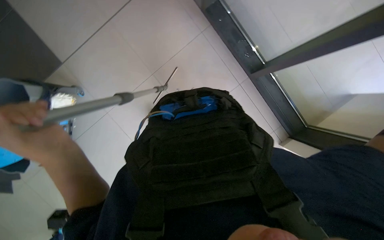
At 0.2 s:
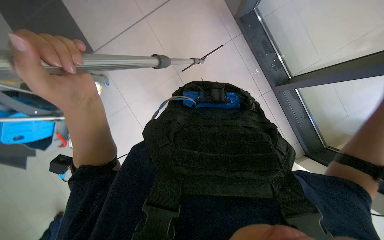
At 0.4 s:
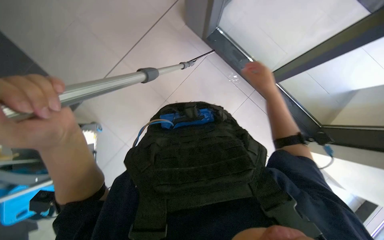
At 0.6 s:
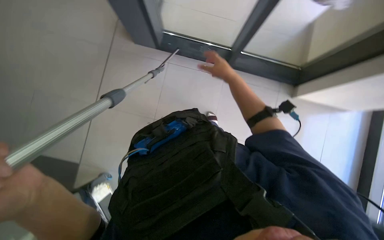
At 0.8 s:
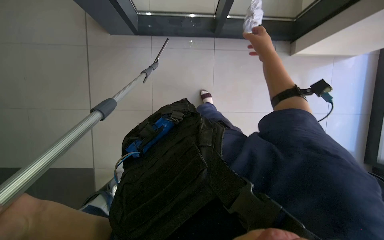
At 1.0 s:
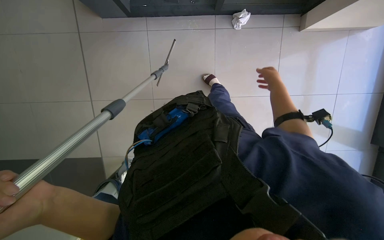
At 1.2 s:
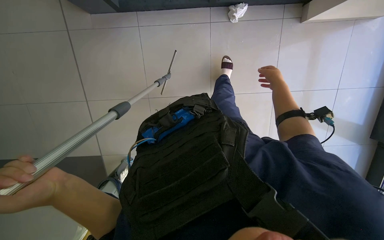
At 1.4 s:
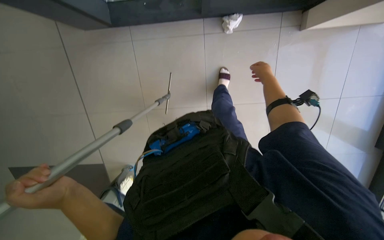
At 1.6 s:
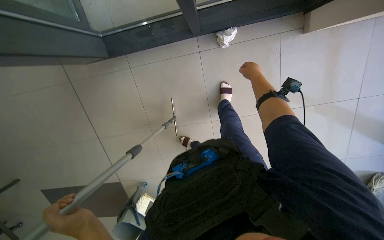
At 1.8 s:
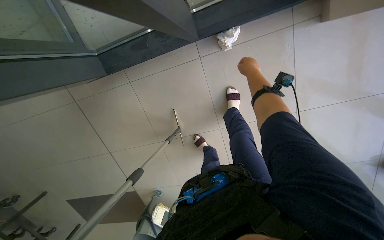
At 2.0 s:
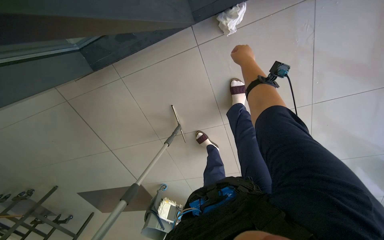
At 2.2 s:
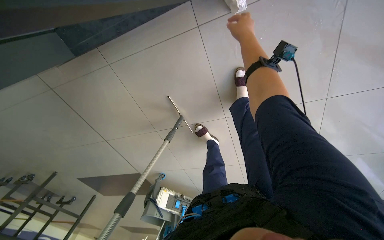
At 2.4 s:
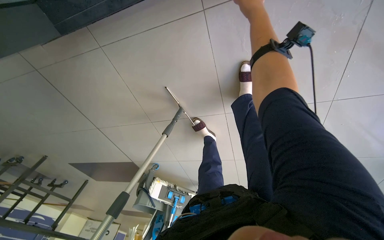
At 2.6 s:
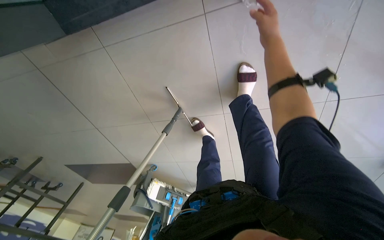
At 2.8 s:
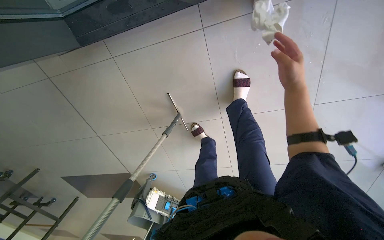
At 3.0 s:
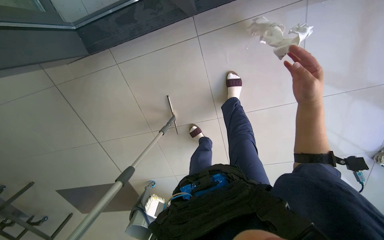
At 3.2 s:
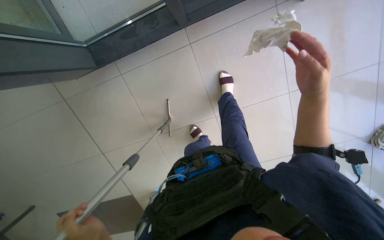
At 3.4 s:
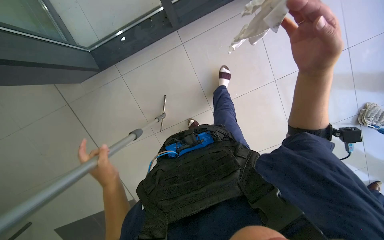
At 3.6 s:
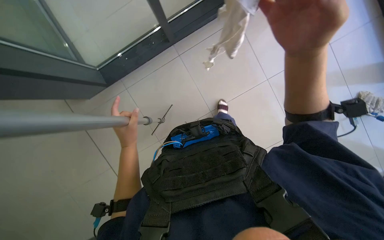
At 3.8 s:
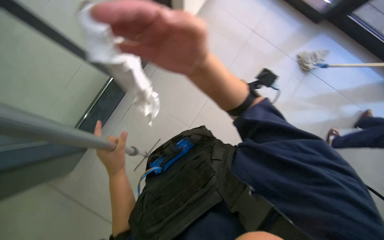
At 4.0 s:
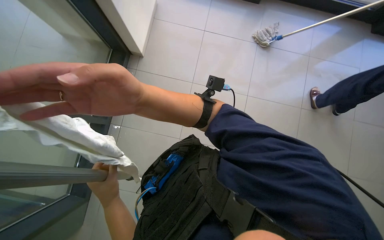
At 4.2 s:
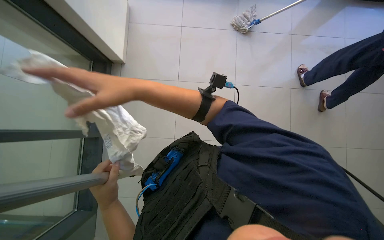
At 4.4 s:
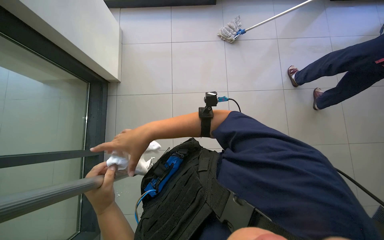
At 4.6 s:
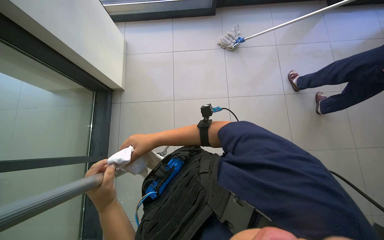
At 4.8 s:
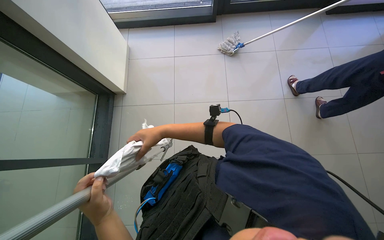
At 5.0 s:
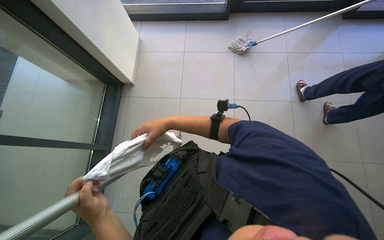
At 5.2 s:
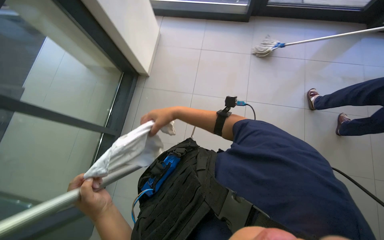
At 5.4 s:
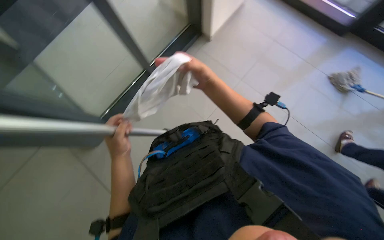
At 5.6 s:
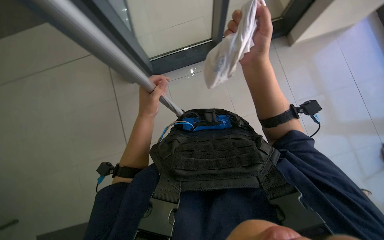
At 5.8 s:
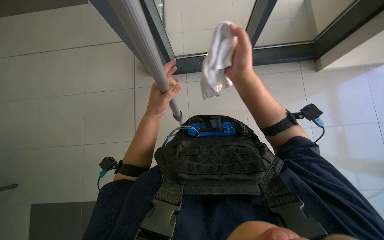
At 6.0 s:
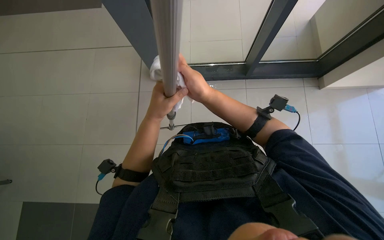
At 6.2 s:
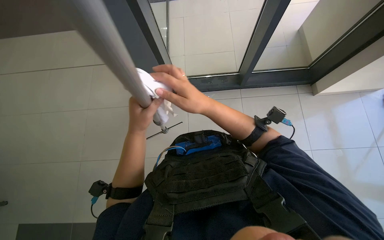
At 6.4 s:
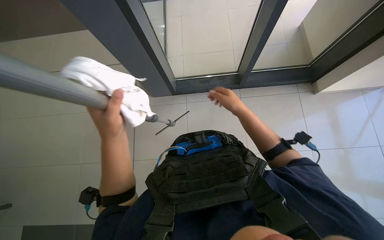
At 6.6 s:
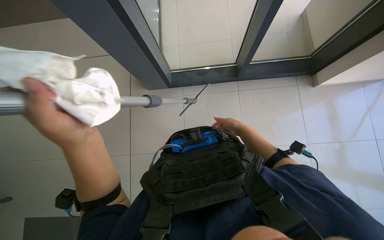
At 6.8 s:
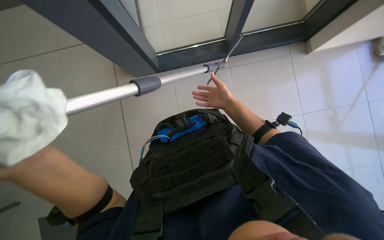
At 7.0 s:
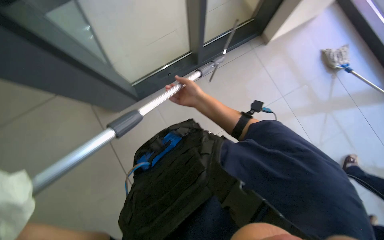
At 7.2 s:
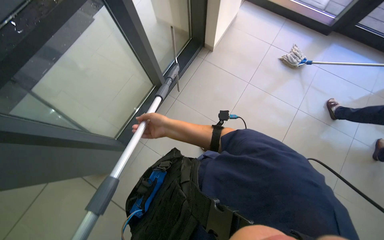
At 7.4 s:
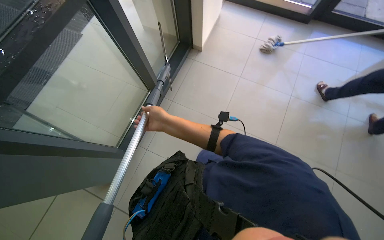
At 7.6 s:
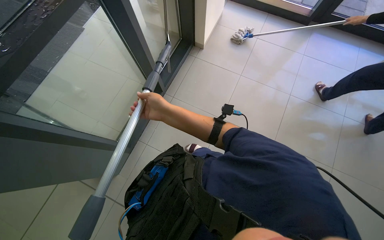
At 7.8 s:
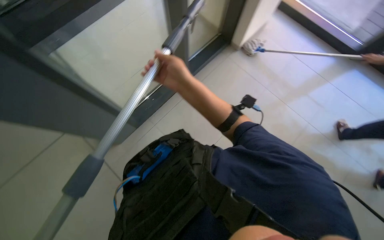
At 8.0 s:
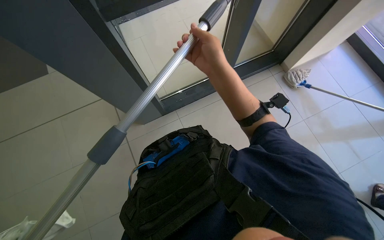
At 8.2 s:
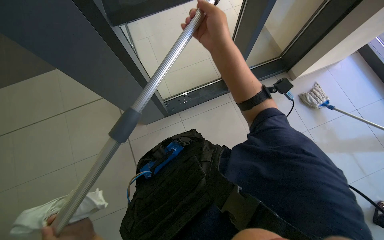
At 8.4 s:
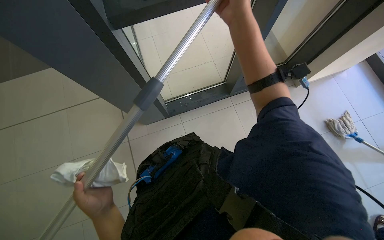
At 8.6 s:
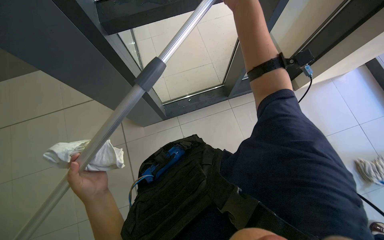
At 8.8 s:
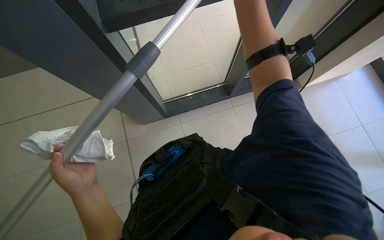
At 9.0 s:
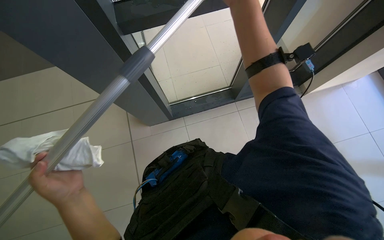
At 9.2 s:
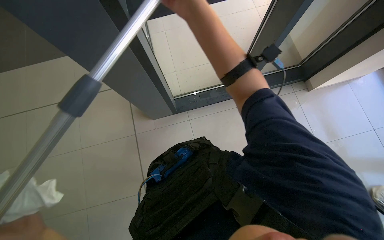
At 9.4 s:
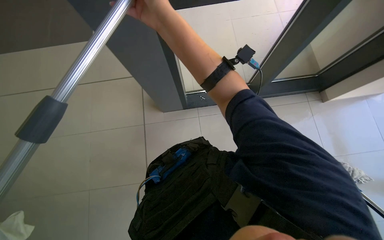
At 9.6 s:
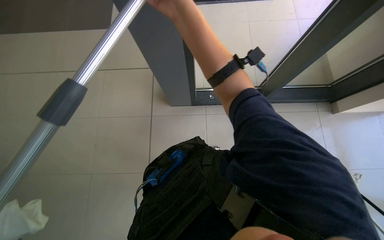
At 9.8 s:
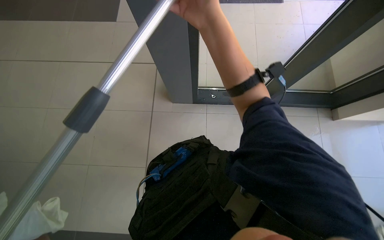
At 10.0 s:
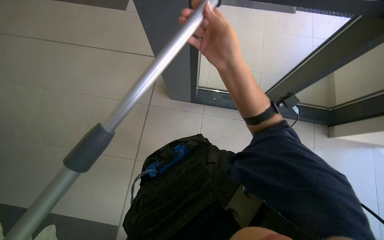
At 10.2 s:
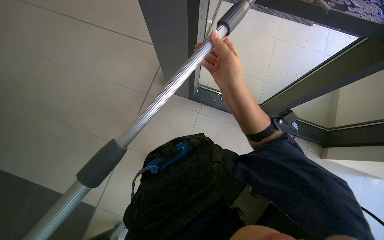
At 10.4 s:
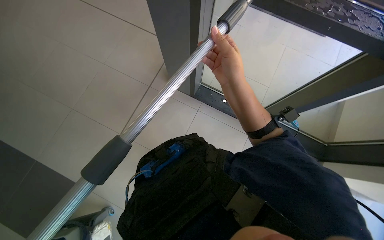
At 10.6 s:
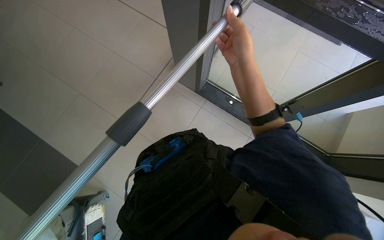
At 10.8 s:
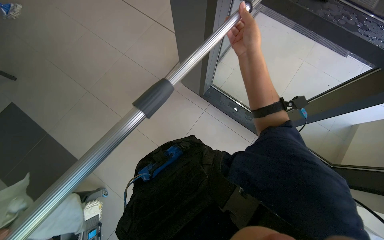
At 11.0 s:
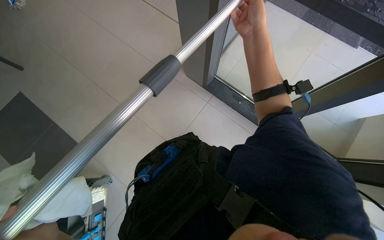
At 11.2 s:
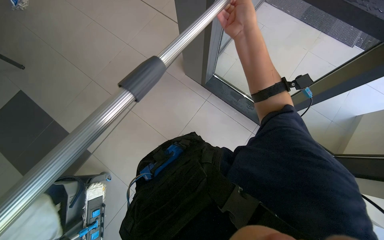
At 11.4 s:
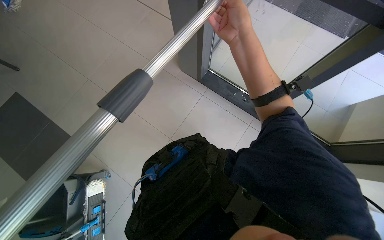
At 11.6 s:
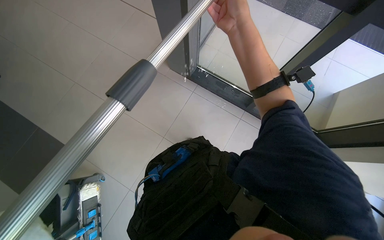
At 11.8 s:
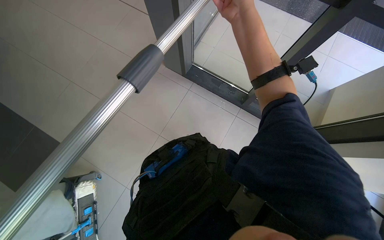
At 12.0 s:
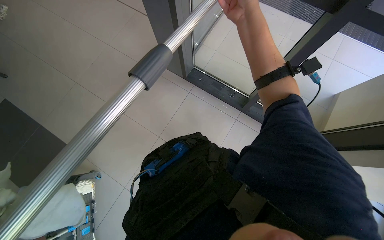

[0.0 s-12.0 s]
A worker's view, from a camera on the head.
Job: cleaning windows.
The whole recording: Cleaning glass panels. The worker cleans the glass panels with a long pole tool and then wipes them with a cloth.
0.0 to 1.6 s: Everything in view rotates some 35 degrees counterclockwise.
1.6 to 3.0 s: The right hand moves to the right, roughly 10 cm.
6.0 to 7.6 s: The scene turns approximately 45 degrees counterclockwise in the picture.
7.6 to 9.0 s: The view tips upward by some 25 degrees.

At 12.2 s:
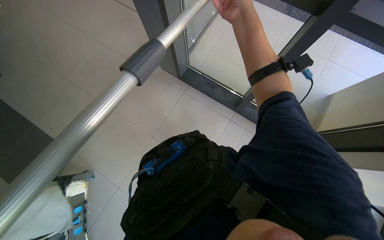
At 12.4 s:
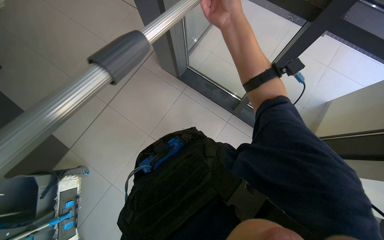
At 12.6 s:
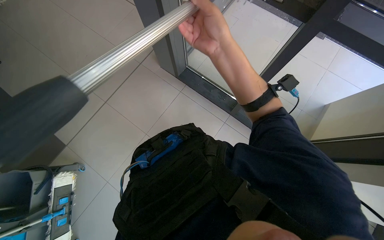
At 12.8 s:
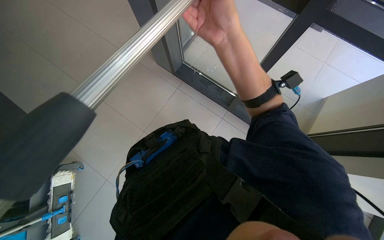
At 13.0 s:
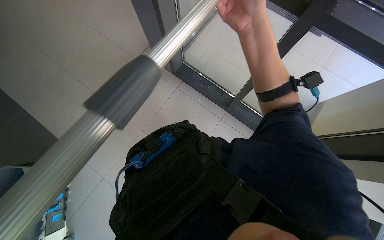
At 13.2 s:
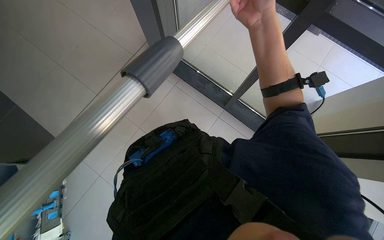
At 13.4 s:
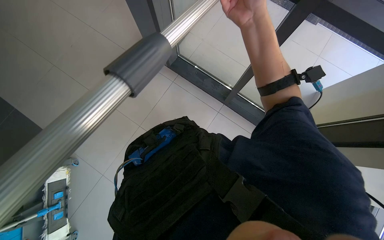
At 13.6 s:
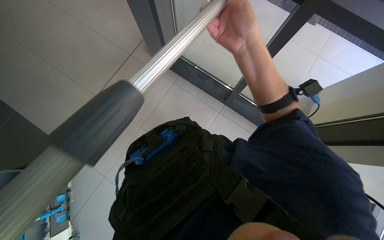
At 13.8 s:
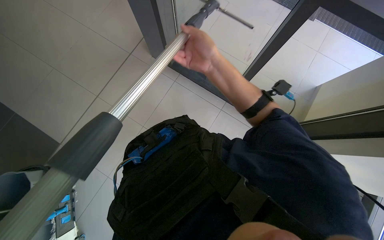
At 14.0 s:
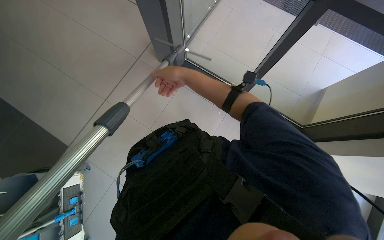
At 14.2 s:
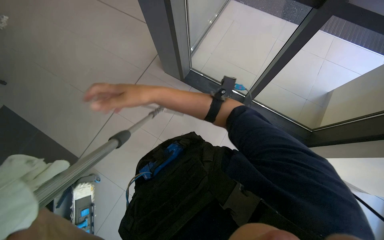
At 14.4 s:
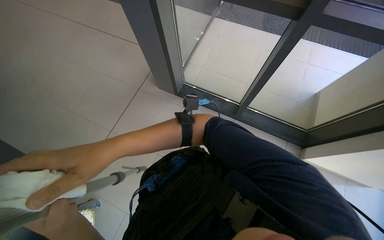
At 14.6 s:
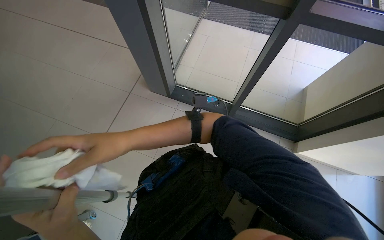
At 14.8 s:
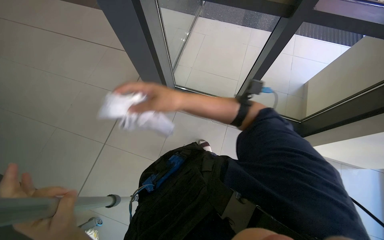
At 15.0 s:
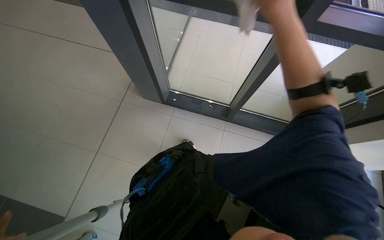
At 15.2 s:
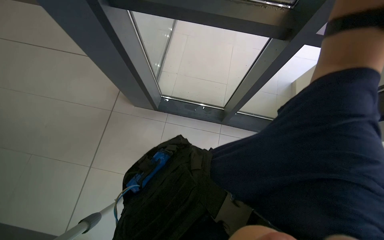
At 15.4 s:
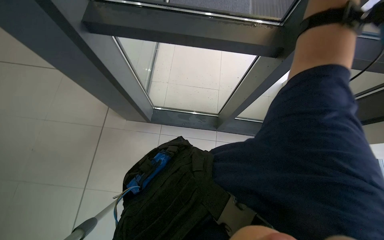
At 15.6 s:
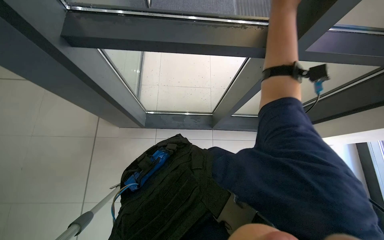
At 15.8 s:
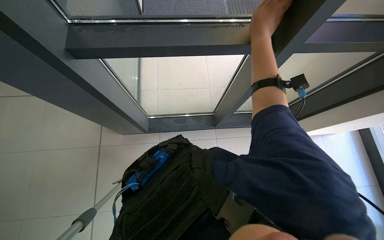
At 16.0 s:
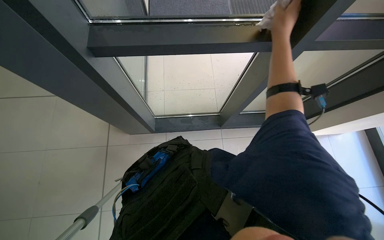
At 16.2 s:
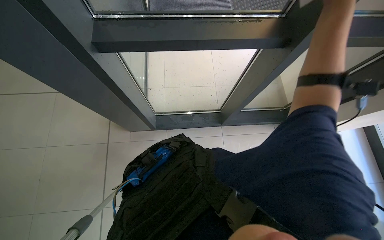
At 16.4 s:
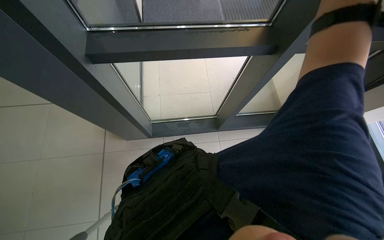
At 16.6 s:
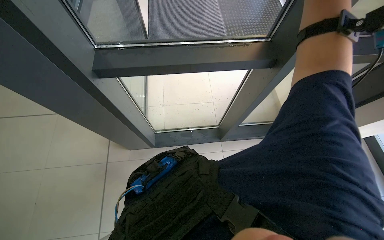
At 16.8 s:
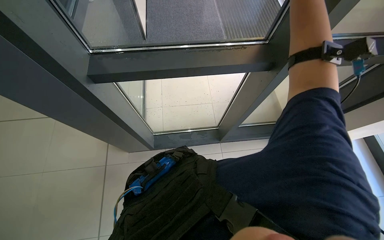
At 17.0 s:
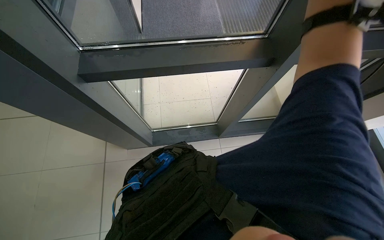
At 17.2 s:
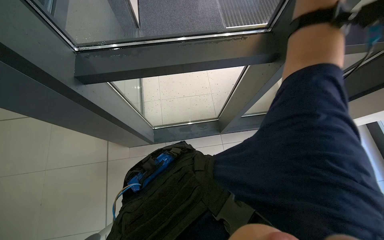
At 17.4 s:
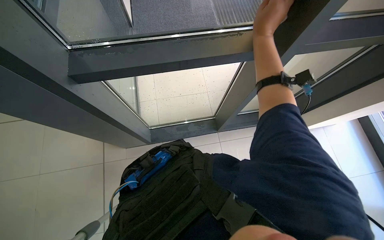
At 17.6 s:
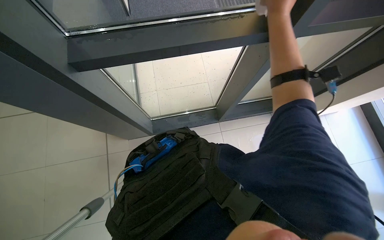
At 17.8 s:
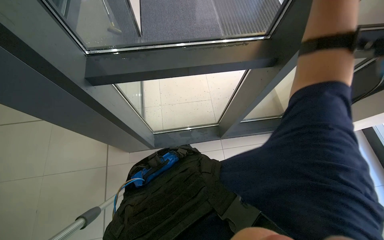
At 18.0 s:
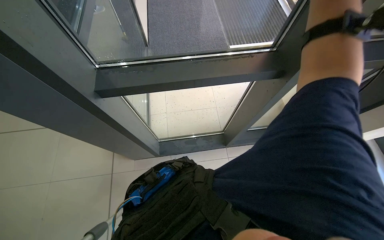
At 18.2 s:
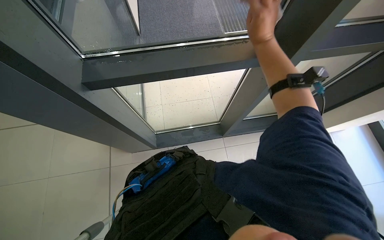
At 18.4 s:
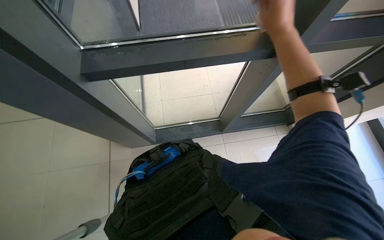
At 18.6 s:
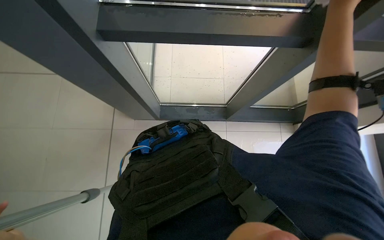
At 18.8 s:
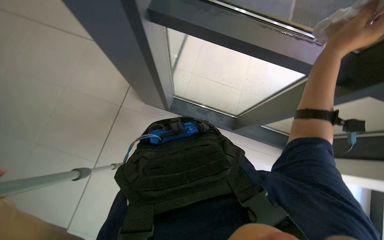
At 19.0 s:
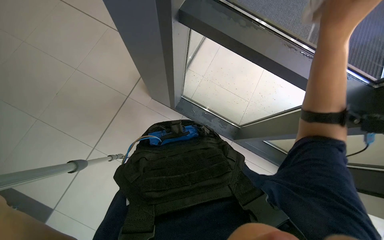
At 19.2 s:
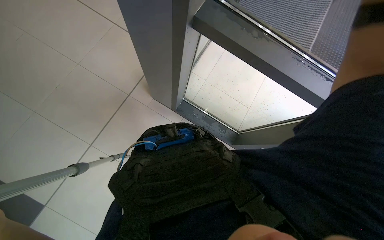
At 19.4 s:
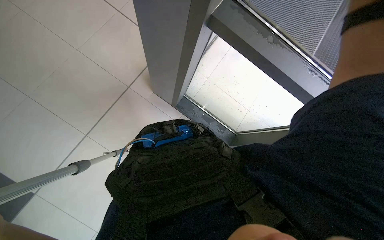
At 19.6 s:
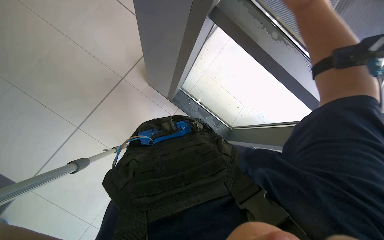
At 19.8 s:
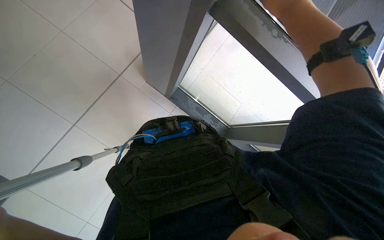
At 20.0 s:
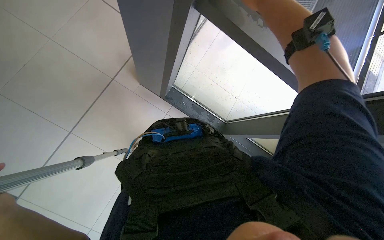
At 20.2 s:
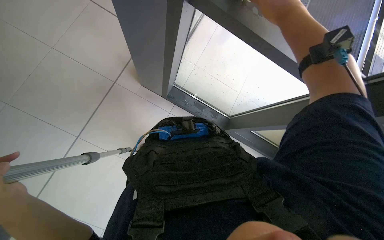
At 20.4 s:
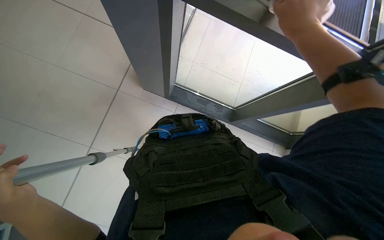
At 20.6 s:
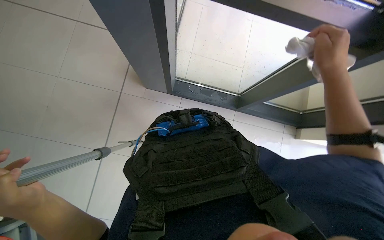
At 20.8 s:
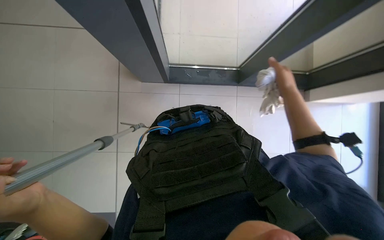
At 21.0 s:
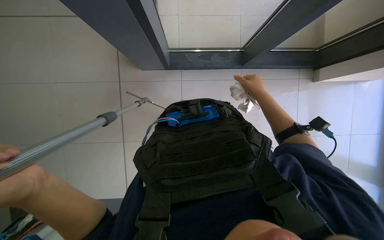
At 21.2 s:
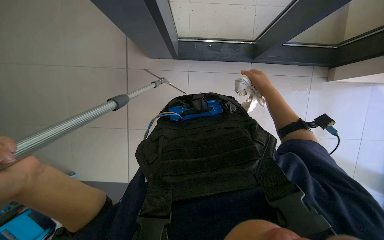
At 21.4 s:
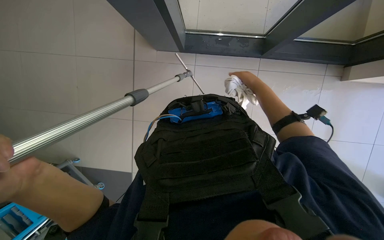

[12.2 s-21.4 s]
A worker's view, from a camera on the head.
Job: cleaning windows.
The whole recording: Cleaning glass panels. The worker cleans the glass panels with a long pole tool and then wipes them with a cloth.
12.2 to 13.8 s: The right hand travels down the picture and farther from the camera by approximately 15 cm.
13.8 to 15.2 s: The right hand travels to the right and up the picture by roughly 30 cm.
18.4 to 19.8 s: The camera pitches downward, by some 20 degrees. The scene turns about 30 degrees clockwise in the picture.
19.8 to 21.4 s: The view tilts about 15 degrees downward.